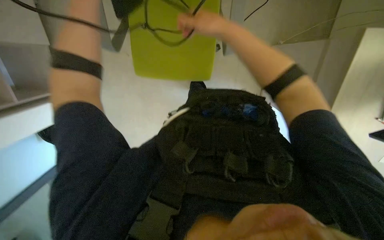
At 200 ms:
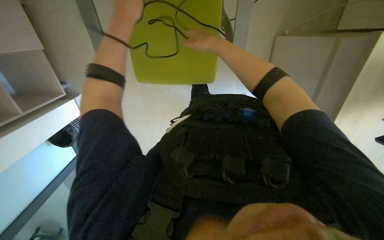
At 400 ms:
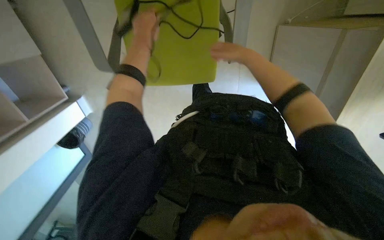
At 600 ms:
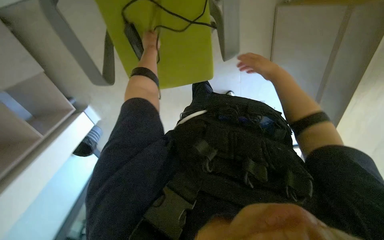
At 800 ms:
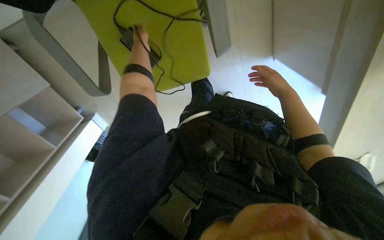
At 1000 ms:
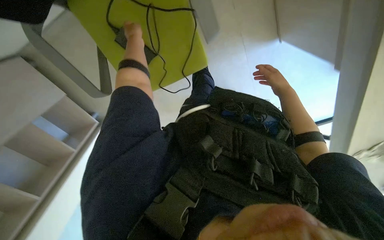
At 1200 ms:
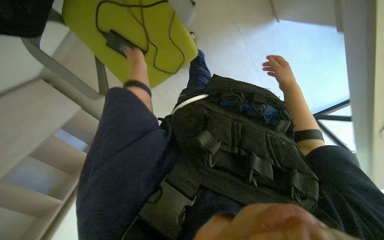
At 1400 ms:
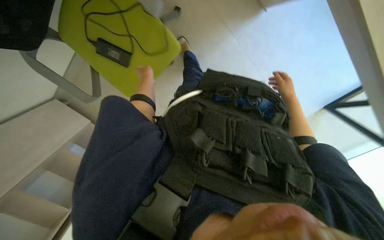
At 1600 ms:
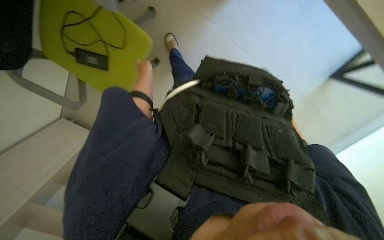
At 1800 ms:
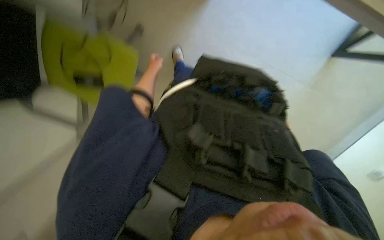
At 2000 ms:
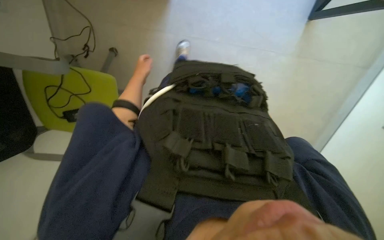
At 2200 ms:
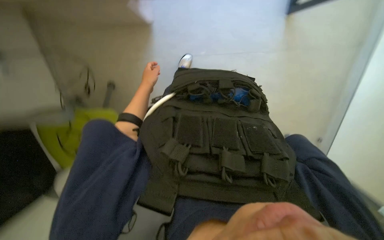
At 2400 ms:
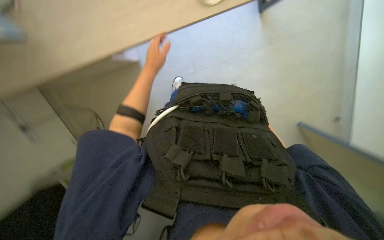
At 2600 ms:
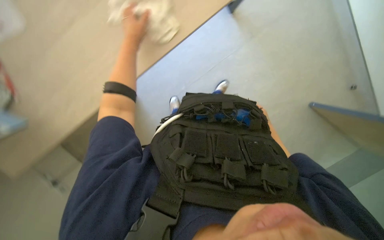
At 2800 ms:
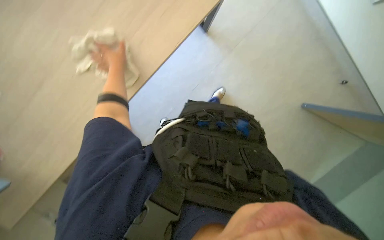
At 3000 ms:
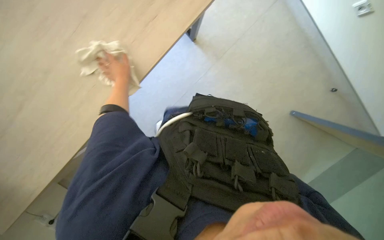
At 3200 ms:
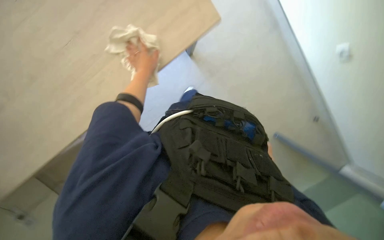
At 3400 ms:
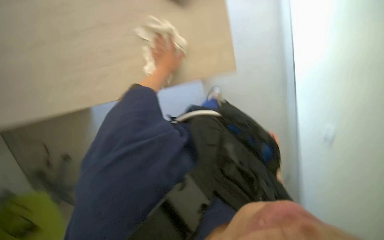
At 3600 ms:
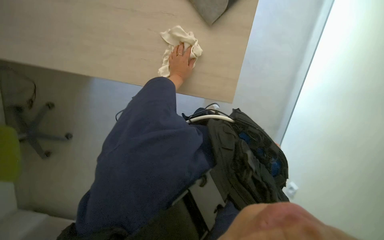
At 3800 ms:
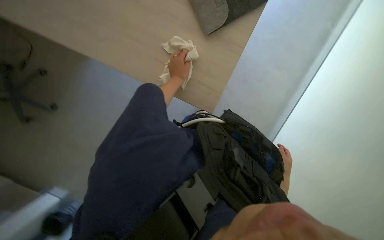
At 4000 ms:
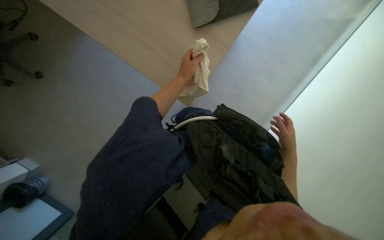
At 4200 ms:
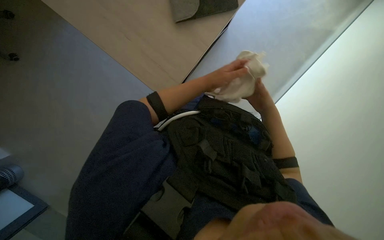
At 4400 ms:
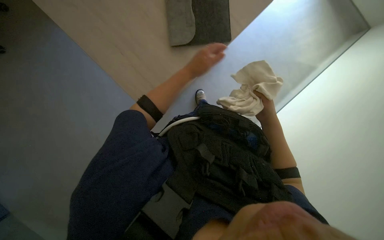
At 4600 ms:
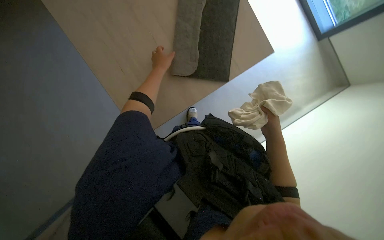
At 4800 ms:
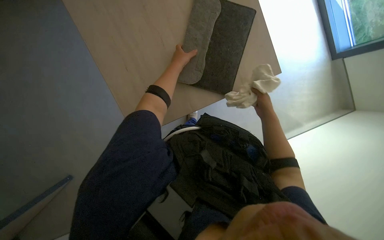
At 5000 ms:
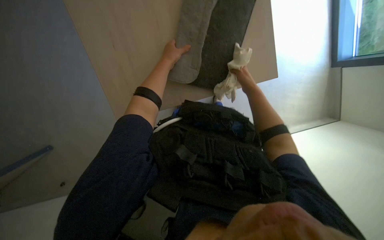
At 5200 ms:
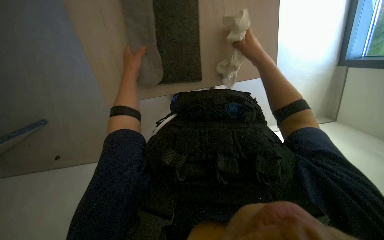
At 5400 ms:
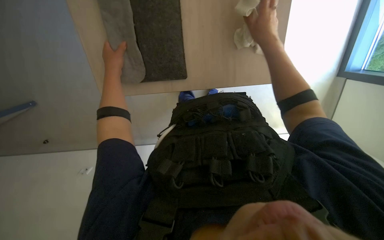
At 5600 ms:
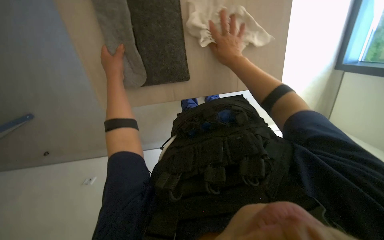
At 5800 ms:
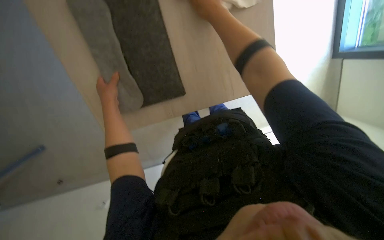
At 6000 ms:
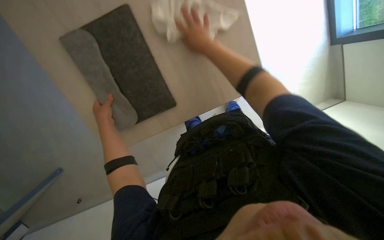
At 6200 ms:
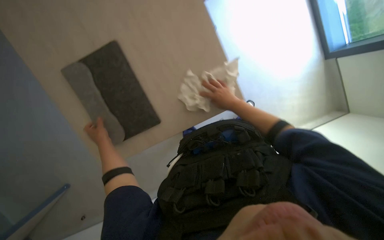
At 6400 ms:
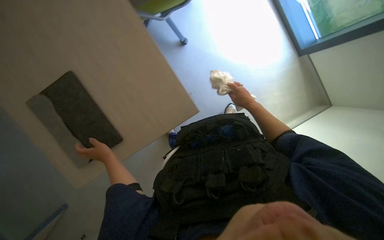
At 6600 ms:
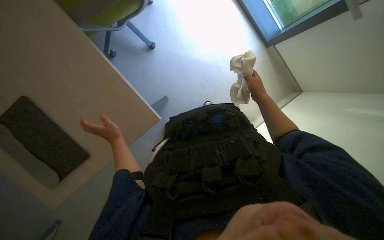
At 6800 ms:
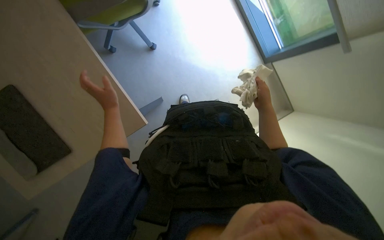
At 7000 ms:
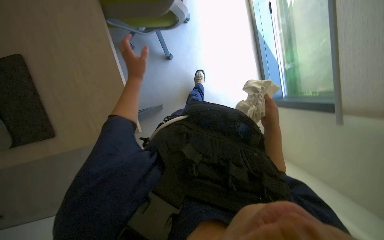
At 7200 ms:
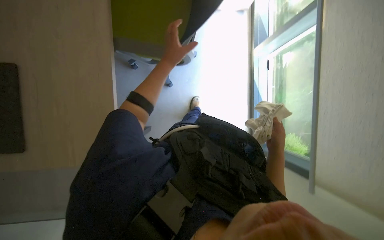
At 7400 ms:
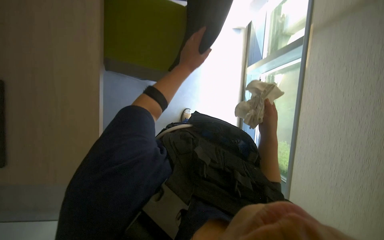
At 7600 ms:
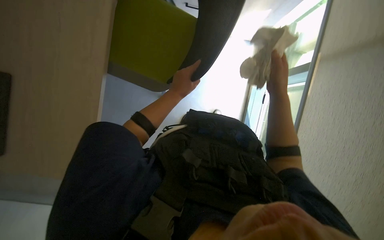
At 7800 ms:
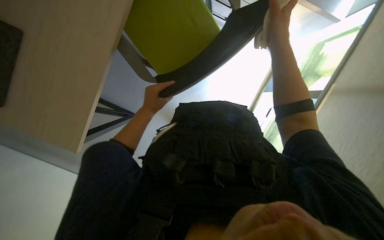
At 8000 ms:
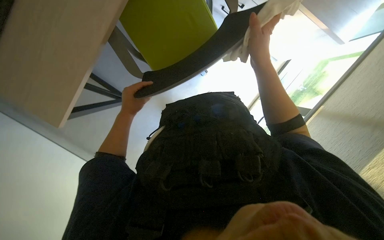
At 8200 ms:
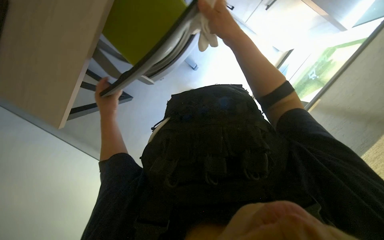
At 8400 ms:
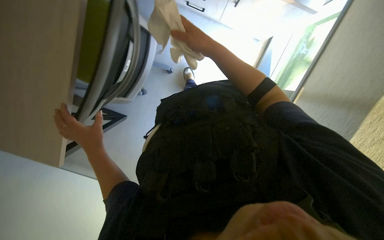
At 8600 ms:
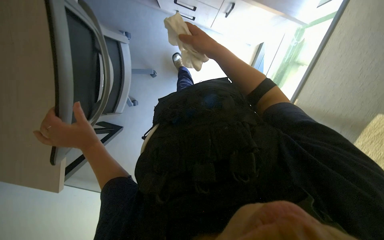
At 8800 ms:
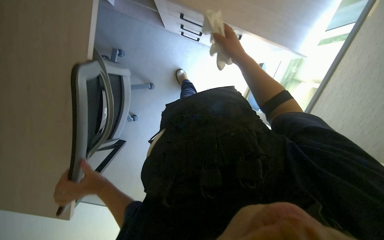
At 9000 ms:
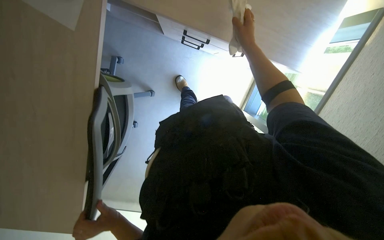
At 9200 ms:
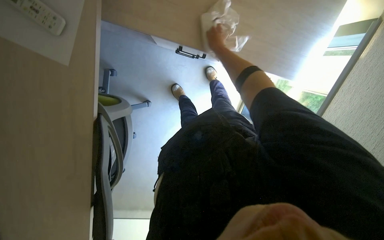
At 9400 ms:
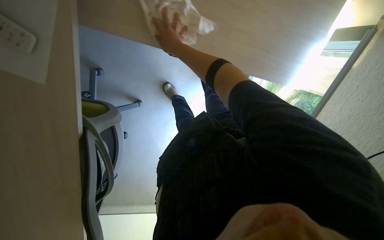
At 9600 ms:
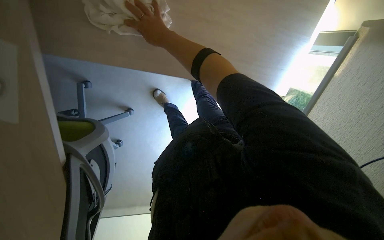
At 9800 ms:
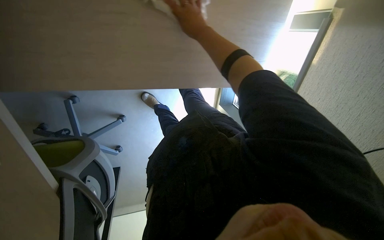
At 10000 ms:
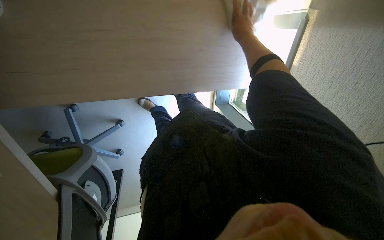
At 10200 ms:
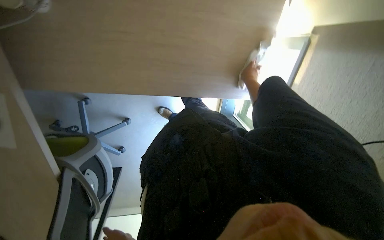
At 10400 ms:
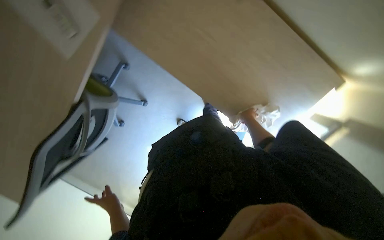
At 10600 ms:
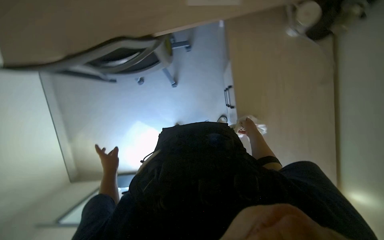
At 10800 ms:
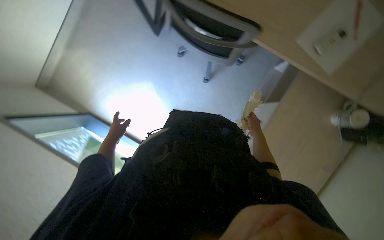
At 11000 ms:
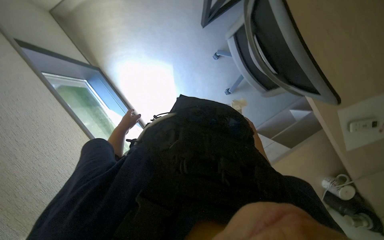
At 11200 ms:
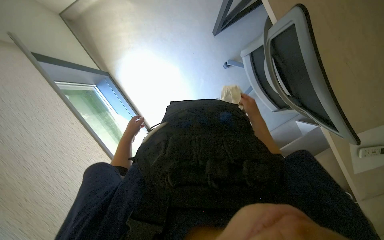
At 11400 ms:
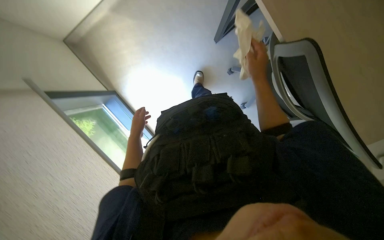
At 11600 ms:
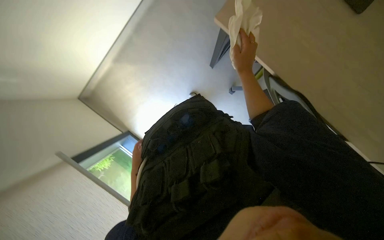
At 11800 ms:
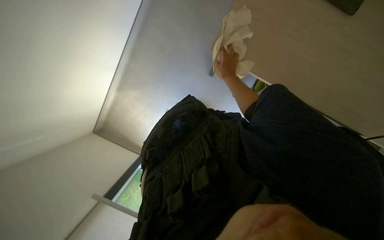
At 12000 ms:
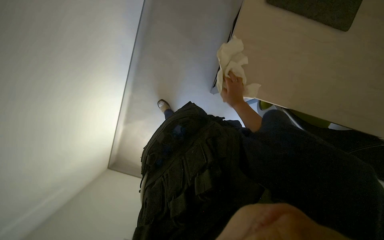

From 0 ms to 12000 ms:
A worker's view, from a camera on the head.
Job: wiping surfaces.
The whole recording: Wiping desk surfaces. The worker uses a white cloth to wipe various surfaces on and around the desk.
From 0 ms to 1600 ms: The wearer looks roughly 15 degrees further downward.
From 1600 ms to 3000 ms: The left hand moves to the left, about 10 cm.
From 7600 ms to 9000 ms: The right hand travels up the picture by approximately 20 cm, and moves some 15 cm to the left and comes back, while the left hand is displaced down the picture and to the left by about 35 cm.

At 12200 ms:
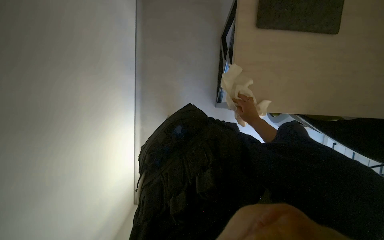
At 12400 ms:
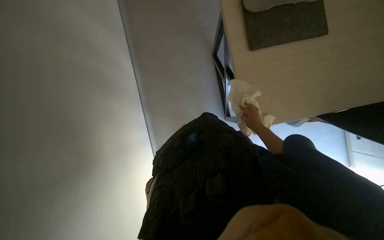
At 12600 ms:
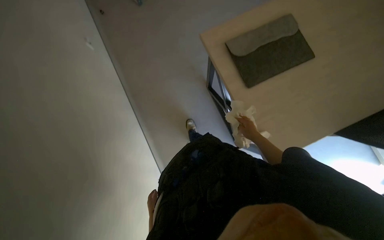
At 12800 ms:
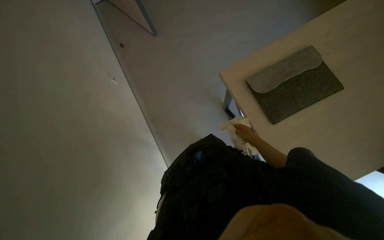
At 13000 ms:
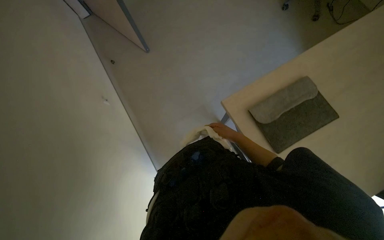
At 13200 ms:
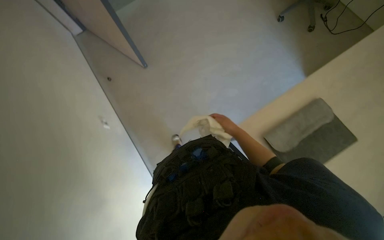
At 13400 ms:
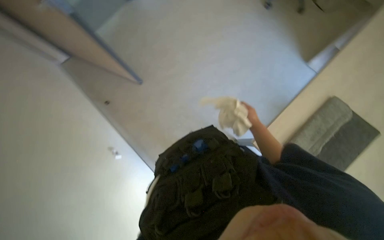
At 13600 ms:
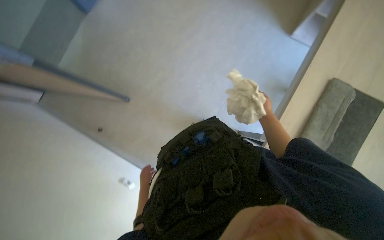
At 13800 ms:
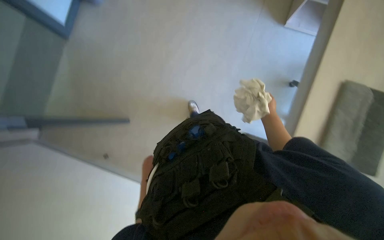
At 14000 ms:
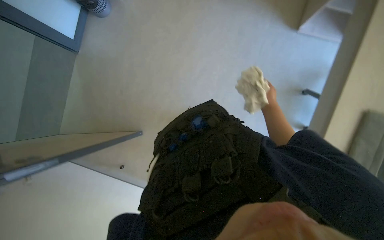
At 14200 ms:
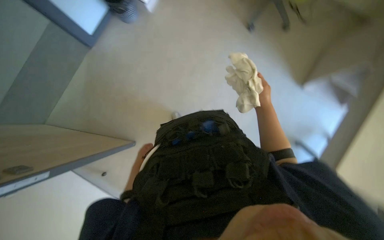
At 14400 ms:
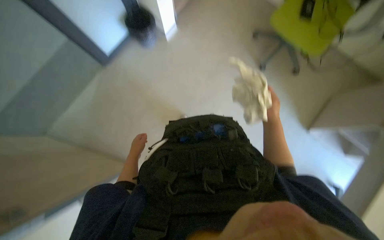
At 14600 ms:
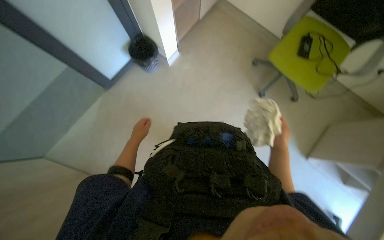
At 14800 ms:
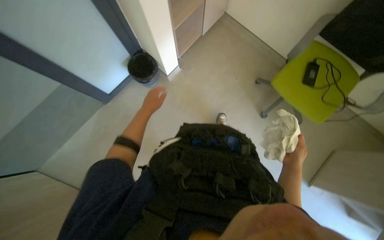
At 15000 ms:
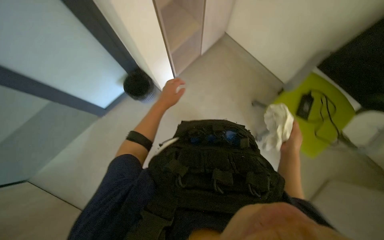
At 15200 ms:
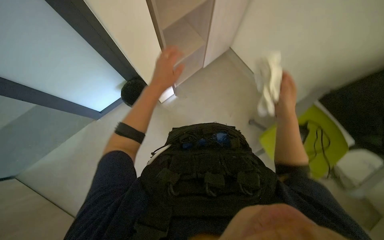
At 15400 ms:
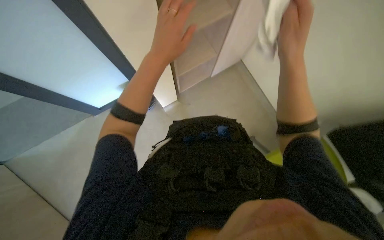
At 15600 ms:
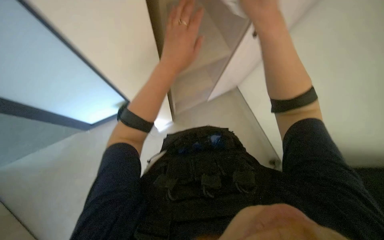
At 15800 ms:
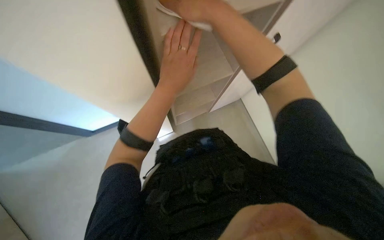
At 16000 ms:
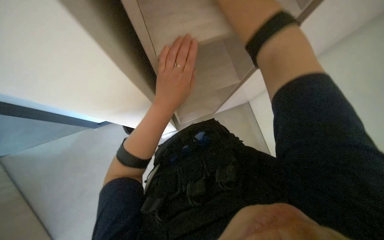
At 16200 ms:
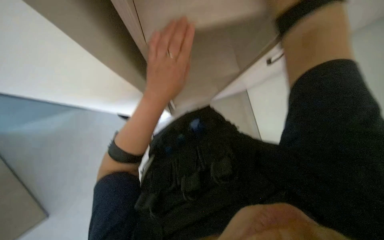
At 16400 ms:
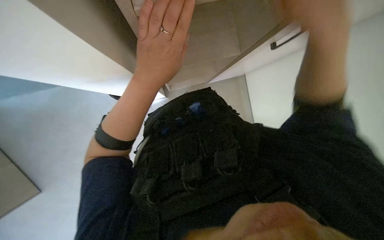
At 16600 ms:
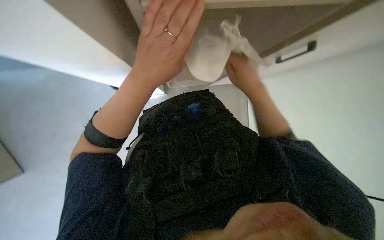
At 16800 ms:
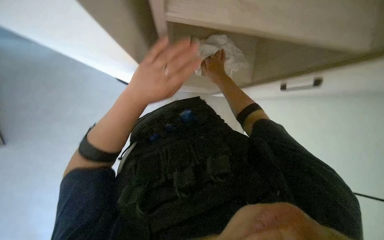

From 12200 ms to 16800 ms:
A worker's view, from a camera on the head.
Job: wiping surfaces.
The whole recording: Wiping desk surfaces. The worker uses a white cloth to wipe various surfaces on and around the desk.
From 12200 ms to 13800 ms: The head travels about 50 cm. The view tips upward by some 15 degrees. The scene rotates counterclockwise by about 45 degrees.
From 15200 ms to 16800 ms: The left hand heads nearer to the camera, covering roughly 15 cm.

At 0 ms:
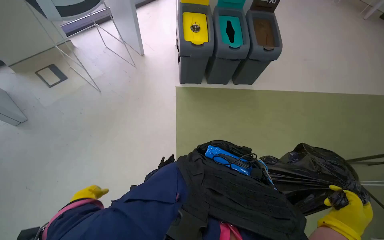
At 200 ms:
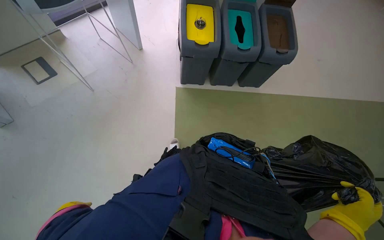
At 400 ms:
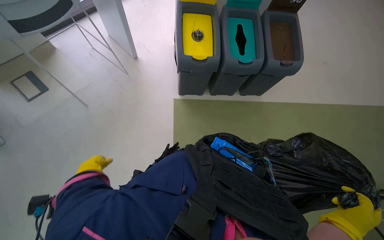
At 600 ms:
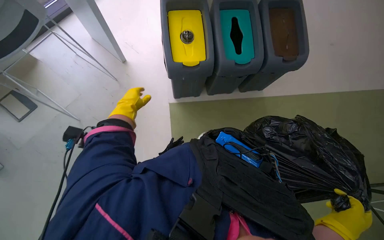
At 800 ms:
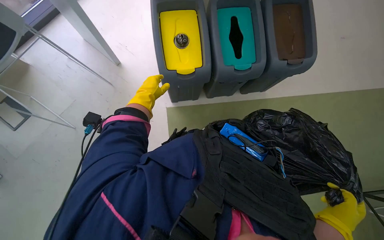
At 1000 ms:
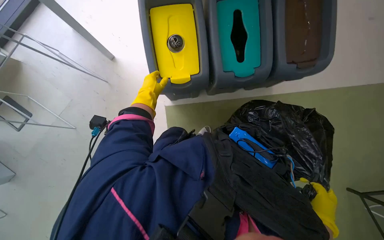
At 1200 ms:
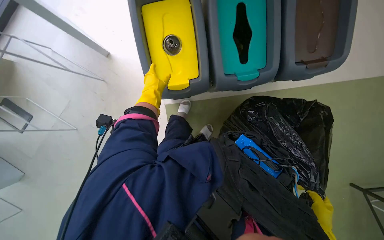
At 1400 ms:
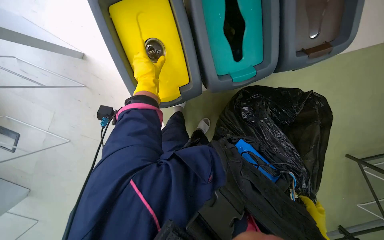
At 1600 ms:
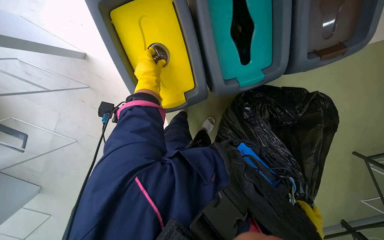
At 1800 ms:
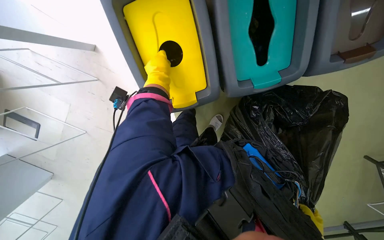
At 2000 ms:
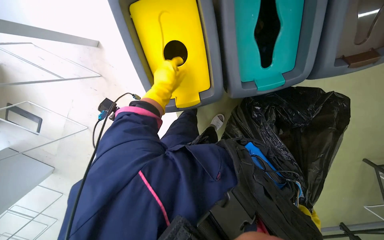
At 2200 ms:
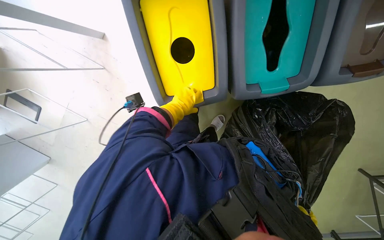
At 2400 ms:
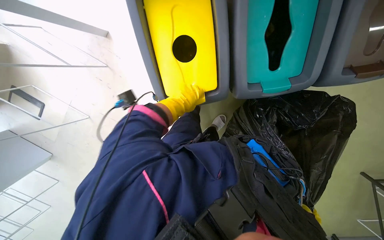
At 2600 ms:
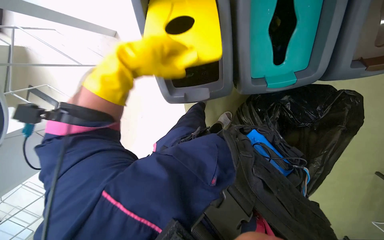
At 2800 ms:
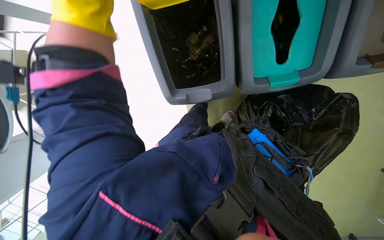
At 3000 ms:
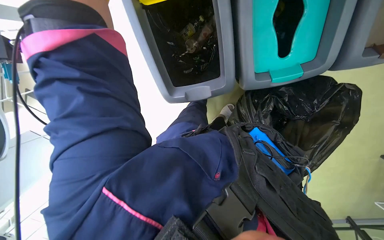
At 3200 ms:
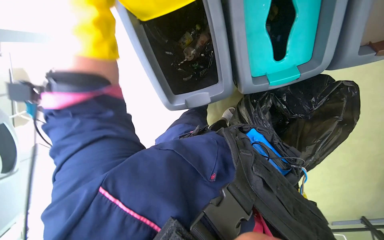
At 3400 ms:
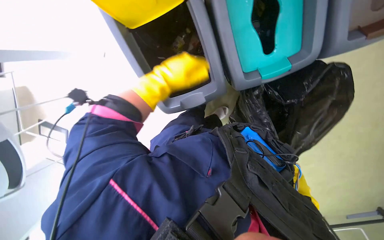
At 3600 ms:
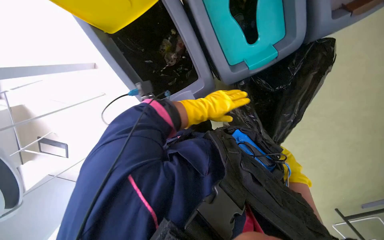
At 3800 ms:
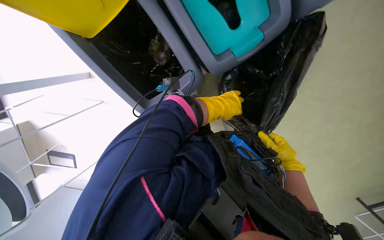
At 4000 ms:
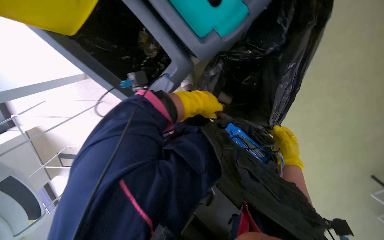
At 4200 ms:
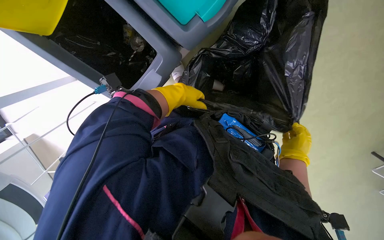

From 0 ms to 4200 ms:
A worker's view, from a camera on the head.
Job: managing trash.
The whole recording: Collecting items from recycling bins. The worker collects various items from recycling bins and places them into a trash bag.
From 1400 ms to 2800 ms: The left hand shifts approximately 15 cm nearer to the camera.
From 2800 ms to 4200 ms: The camera pitches downward, by about 20 degrees. The scene turns some 35 degrees counterclockwise in the picture.
